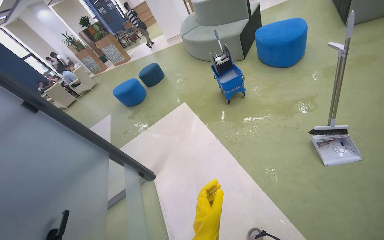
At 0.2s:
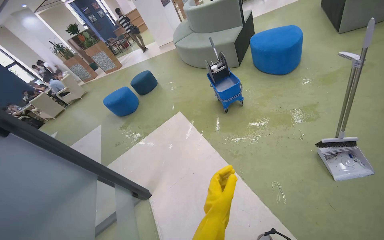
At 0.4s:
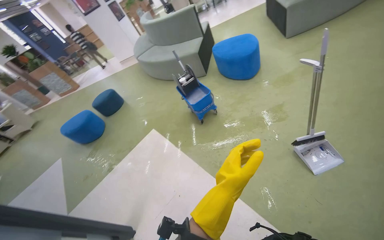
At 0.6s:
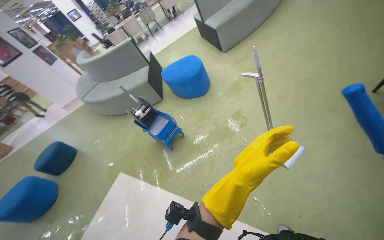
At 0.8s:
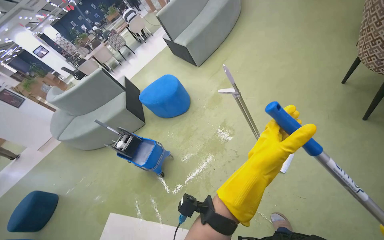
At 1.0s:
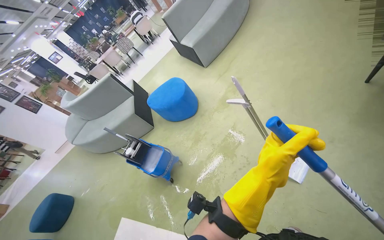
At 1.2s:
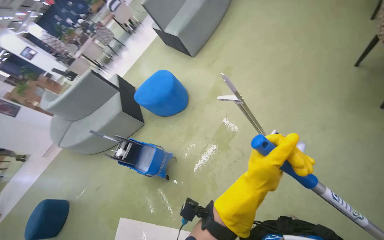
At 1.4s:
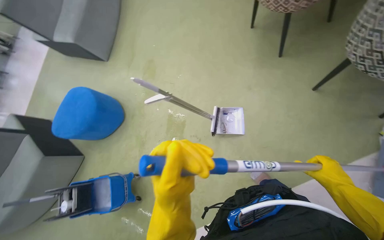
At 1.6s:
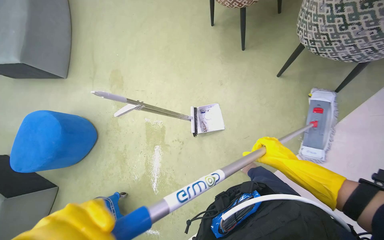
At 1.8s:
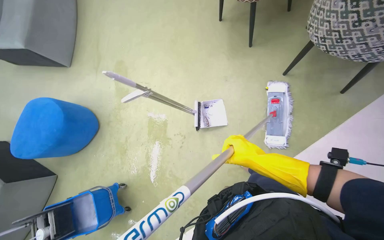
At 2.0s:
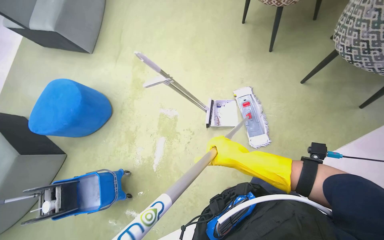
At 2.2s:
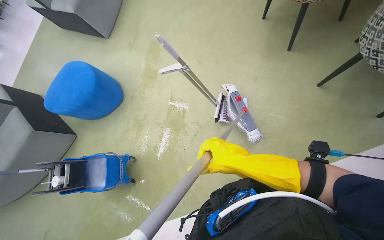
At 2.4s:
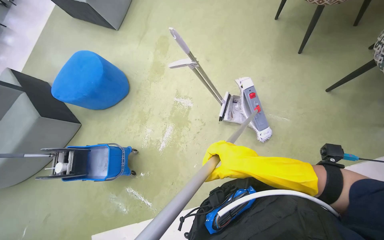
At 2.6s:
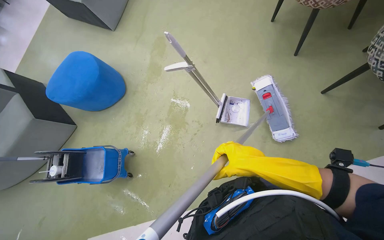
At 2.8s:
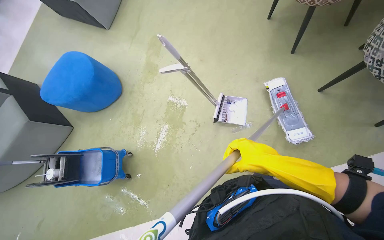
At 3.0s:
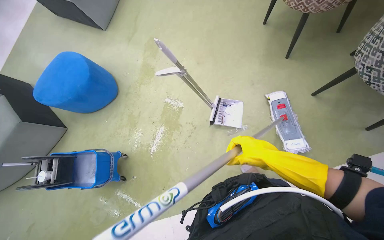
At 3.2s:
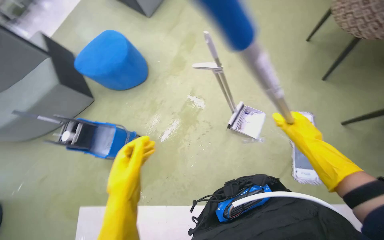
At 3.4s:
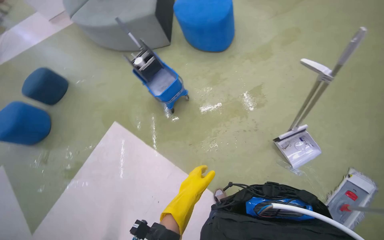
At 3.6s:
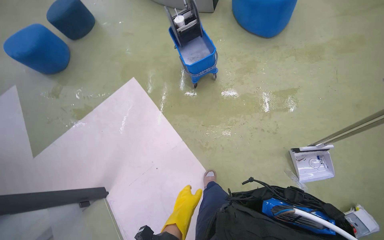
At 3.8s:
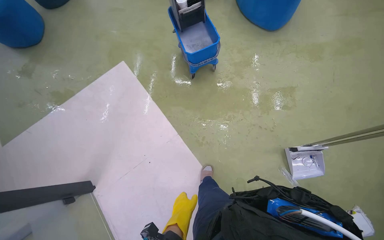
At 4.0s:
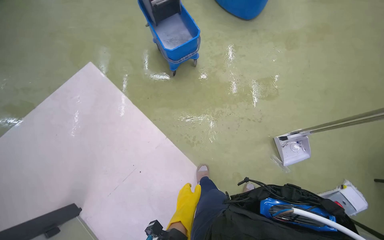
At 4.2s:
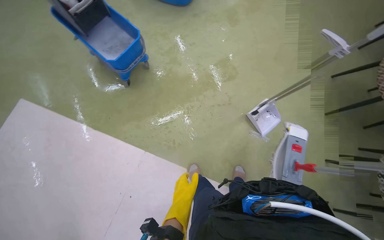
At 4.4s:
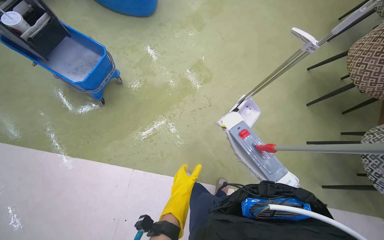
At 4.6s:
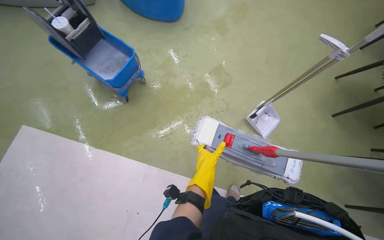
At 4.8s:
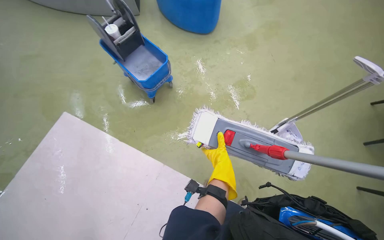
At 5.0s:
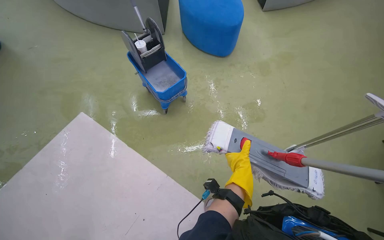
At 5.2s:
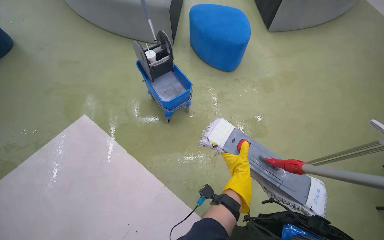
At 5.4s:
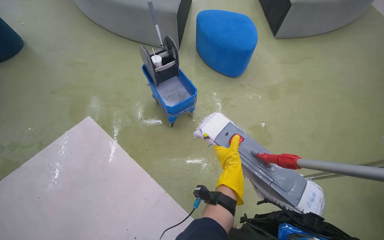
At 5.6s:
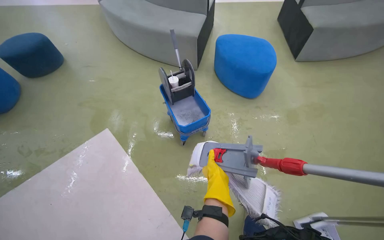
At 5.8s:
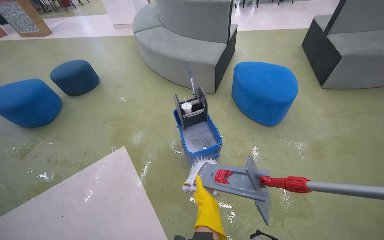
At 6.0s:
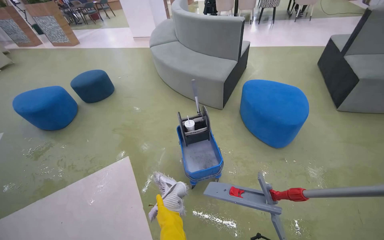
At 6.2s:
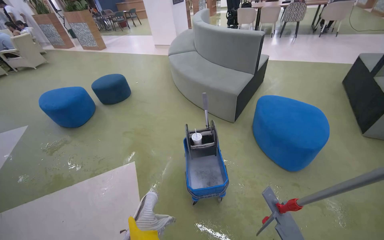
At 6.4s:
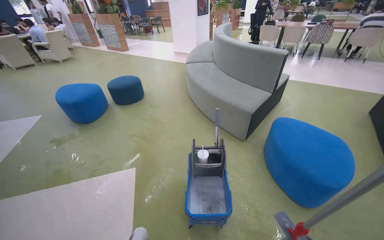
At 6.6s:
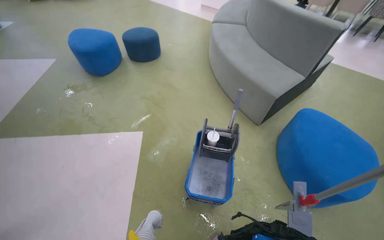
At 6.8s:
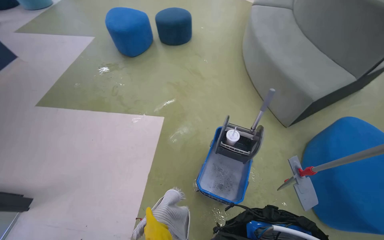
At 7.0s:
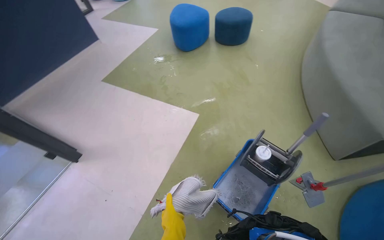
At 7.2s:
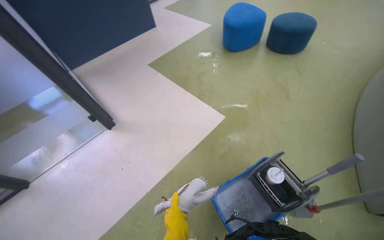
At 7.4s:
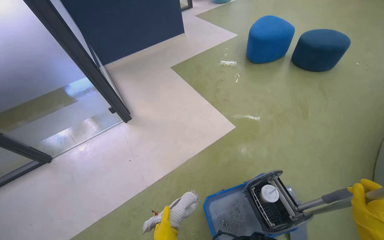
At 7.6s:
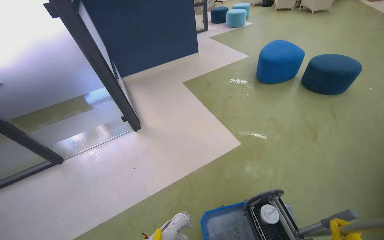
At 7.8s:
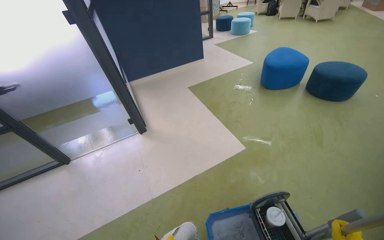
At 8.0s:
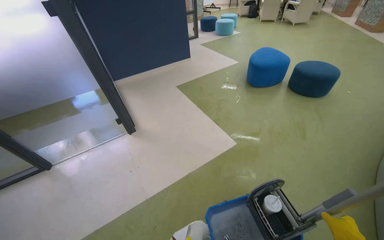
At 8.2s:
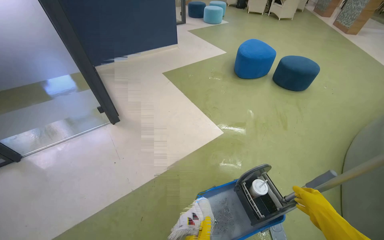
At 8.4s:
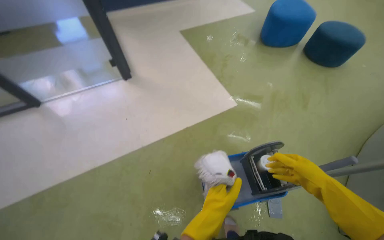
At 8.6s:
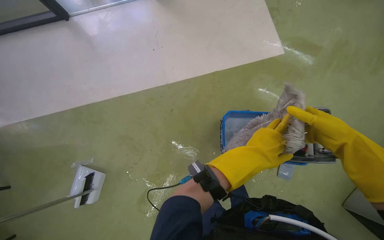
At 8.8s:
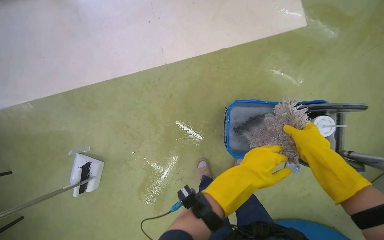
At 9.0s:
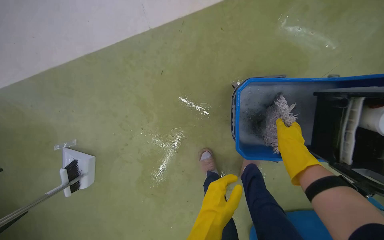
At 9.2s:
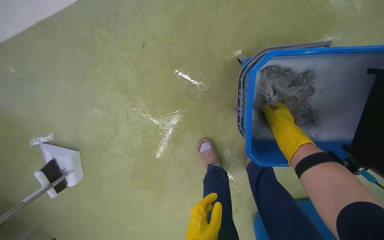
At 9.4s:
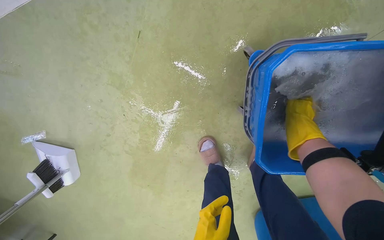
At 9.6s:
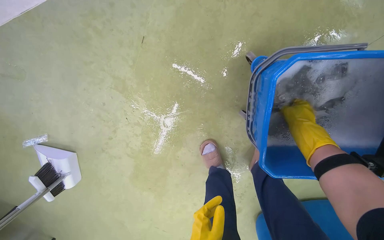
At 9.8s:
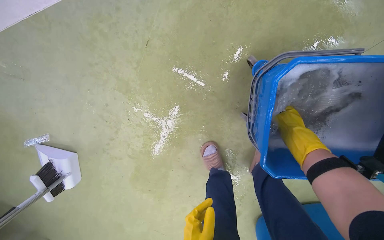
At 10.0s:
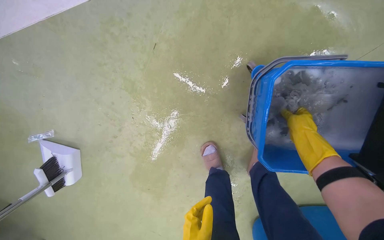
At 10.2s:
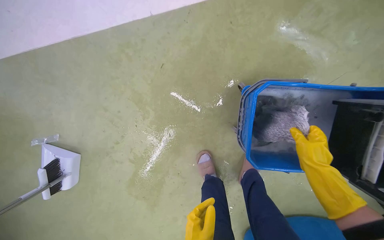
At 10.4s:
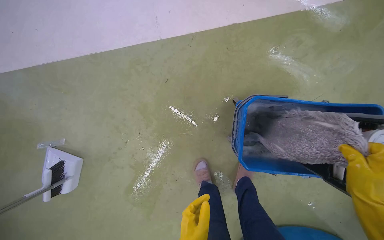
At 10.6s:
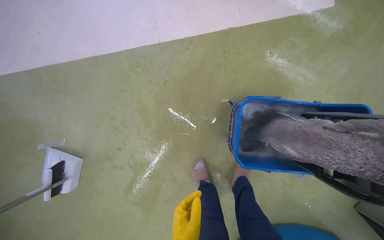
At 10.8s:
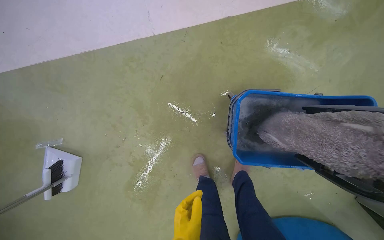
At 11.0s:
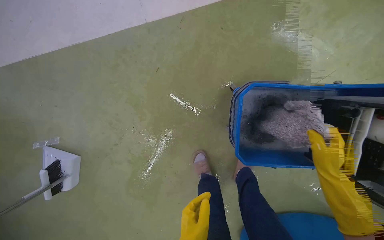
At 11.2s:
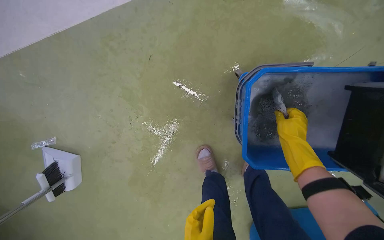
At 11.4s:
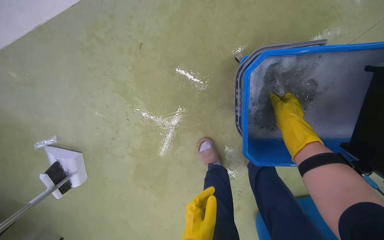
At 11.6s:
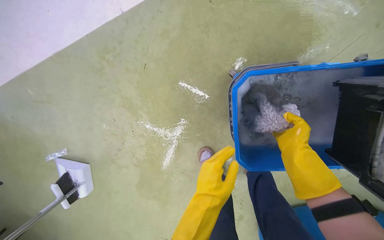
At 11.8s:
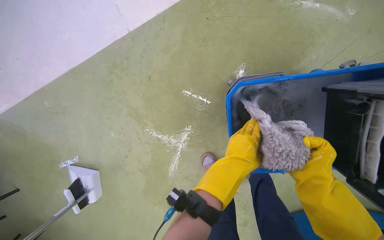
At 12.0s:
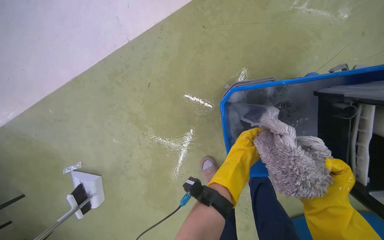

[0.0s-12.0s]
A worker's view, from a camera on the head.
Job: mopping floor.
The whole recording: Mopping floor. The worker continues mopping the floor in the office.
0.0s to 1.6s: The camera is carried roughly 60 cm. The wearer looks roughly 95 degrees further to the right.
1.6s to 3.0s: The right hand heads to the left, covering some 15 cm.
3.0s to 4.4s: The view tips downward by about 20 degrees. The scene rotates clockwise by some 30 degrees.
4.4s to 6.0s: The head rotates some 50 degrees to the left. The view tips upward by some 30 degrees.
6.0s to 7.6s: The camera is carried about 60 cm. The wearer looks some 90 degrees further to the left.
7.6s to 9.0s: The wearer moves some 40 cm. The view tilts about 45 degrees downward.

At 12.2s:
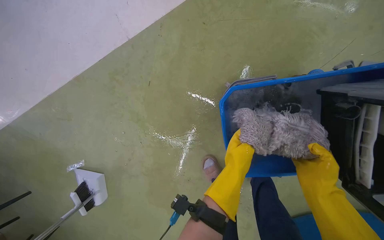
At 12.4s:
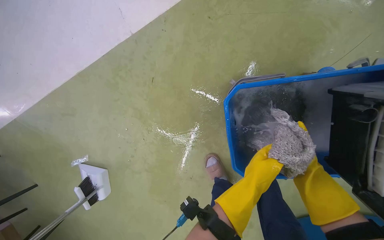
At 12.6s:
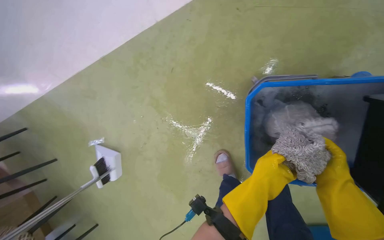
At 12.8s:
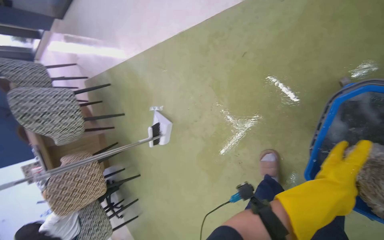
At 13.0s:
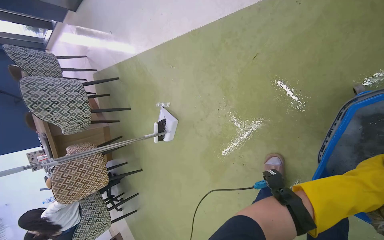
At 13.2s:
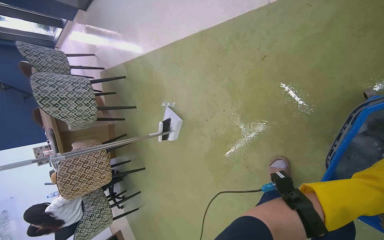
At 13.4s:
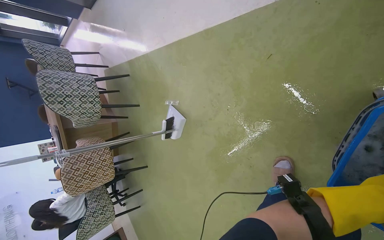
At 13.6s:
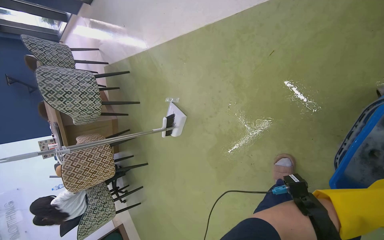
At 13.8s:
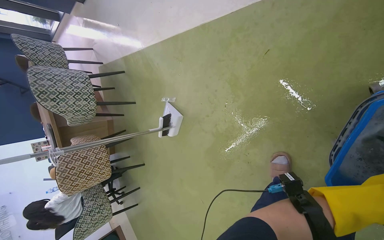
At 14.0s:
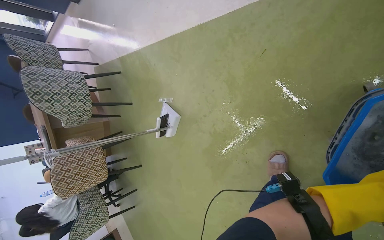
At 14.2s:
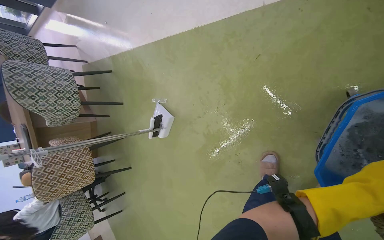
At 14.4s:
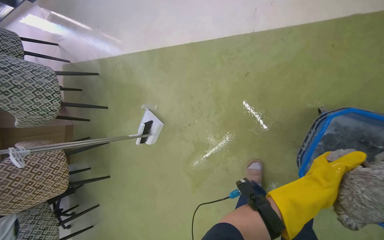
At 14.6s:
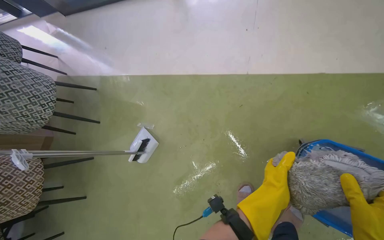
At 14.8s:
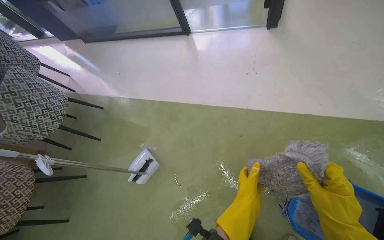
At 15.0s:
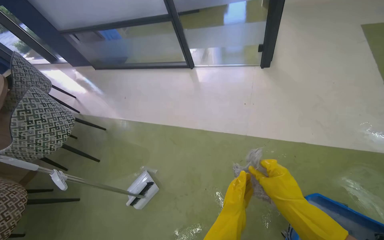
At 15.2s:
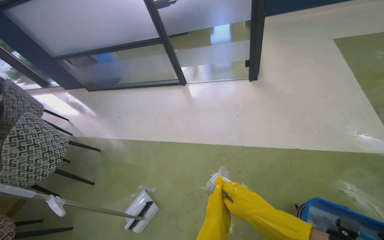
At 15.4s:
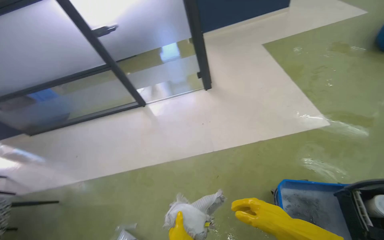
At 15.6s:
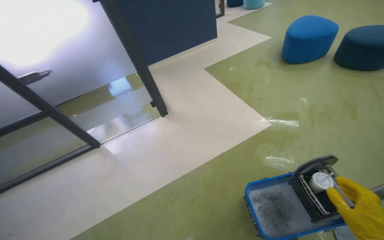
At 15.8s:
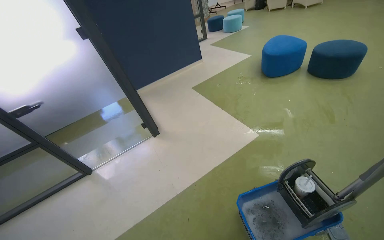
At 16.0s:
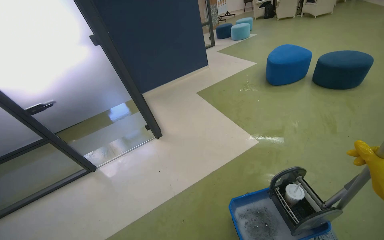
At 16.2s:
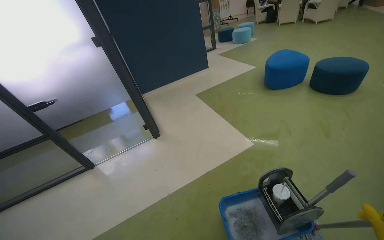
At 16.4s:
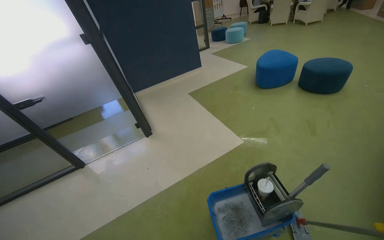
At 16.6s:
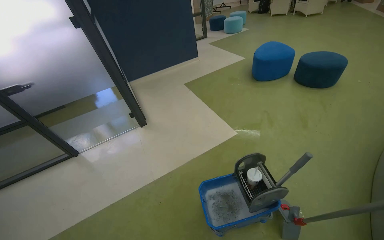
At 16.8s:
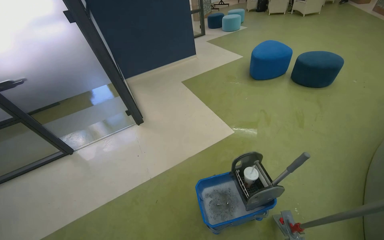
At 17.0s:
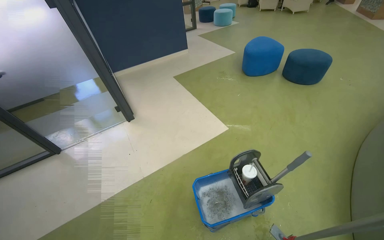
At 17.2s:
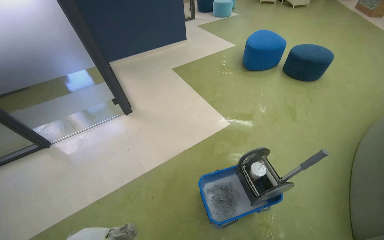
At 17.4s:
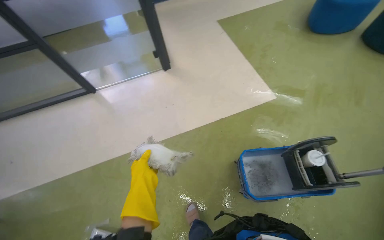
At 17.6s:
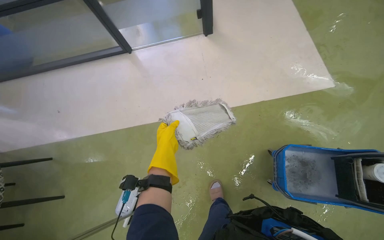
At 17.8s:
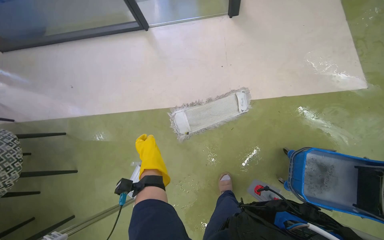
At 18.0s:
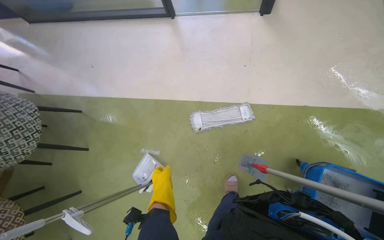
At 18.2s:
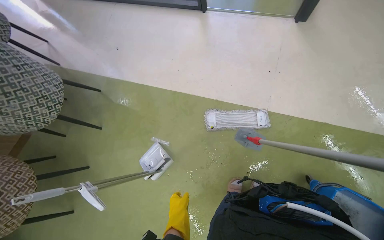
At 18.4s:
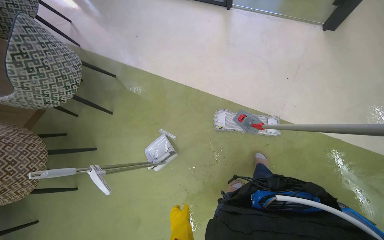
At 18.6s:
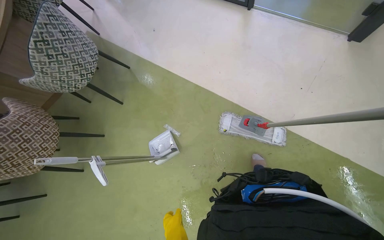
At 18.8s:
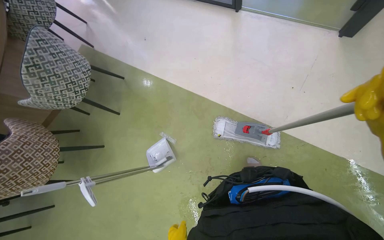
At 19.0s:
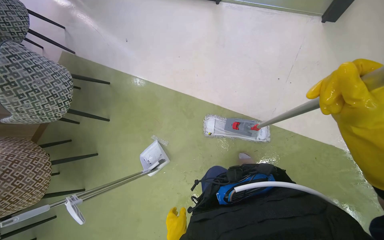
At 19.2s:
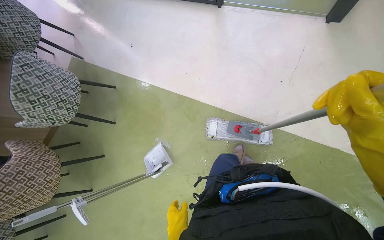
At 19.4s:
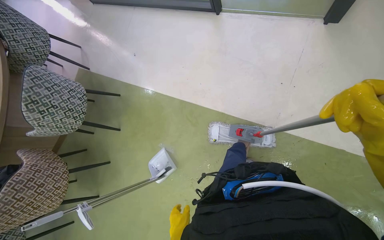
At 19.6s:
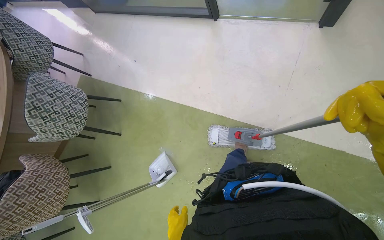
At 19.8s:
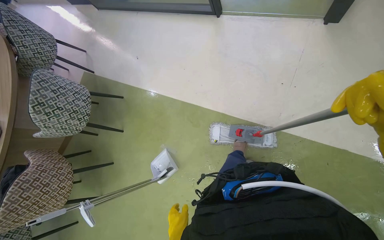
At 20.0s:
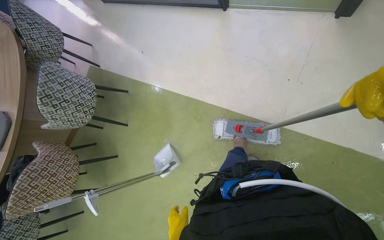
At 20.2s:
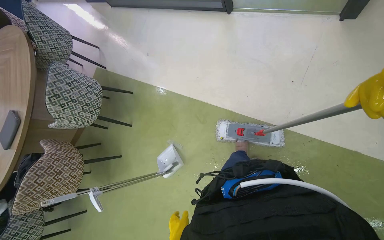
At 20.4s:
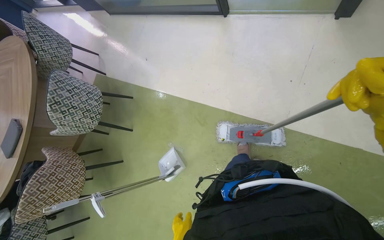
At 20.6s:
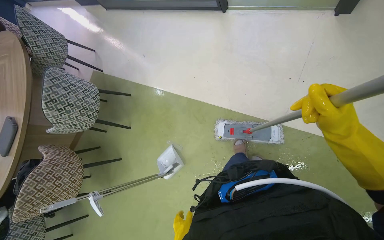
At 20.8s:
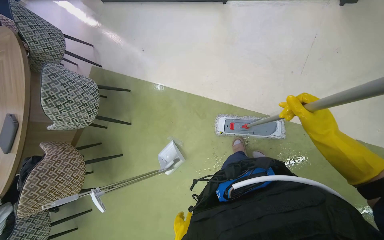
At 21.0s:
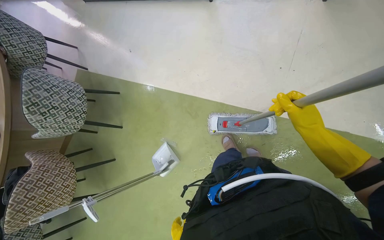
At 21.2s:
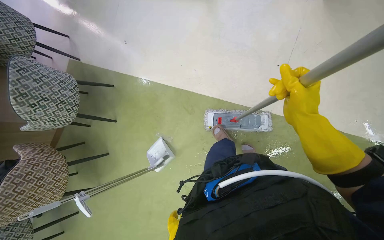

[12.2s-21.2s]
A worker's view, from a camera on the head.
Job: mopping floor.
The whole recording: Mopping floor. The worker continues mopping the floor in the office.
12.2s to 13.8s: The wearer looks about 35 degrees further to the left.
13.8s to 15.2s: The head travels some 60 cm. The camera sweeps to the right, by some 30 degrees. The camera pitches upward, by approximately 45 degrees.
15.2s to 16.6s: The head turns to the right by roughly 40 degrees. The view tilts about 20 degrees upward.
16.6s to 18.2s: The wearer moves some 70 cm. The wearer's head swings about 45 degrees to the left. The view tilts roughly 40 degrees downward.
